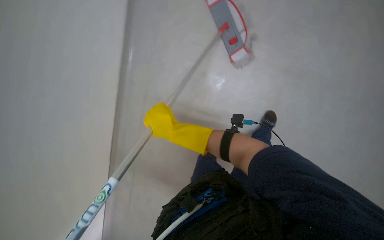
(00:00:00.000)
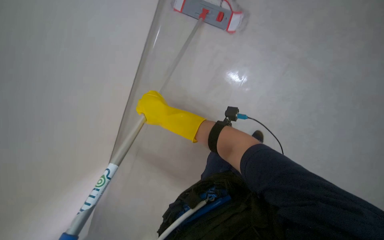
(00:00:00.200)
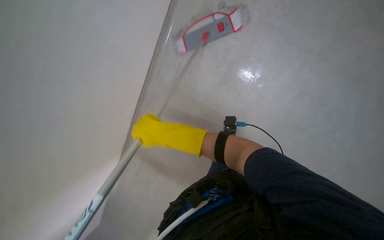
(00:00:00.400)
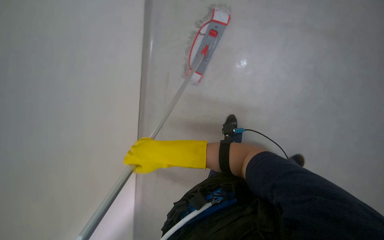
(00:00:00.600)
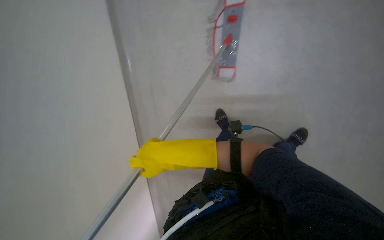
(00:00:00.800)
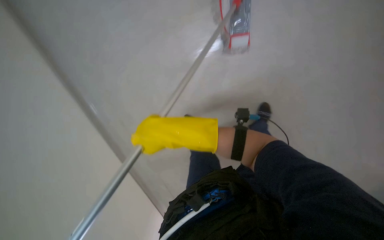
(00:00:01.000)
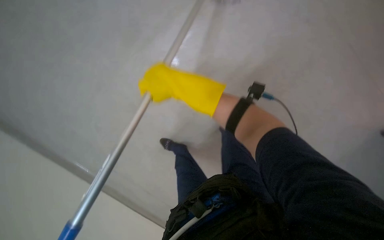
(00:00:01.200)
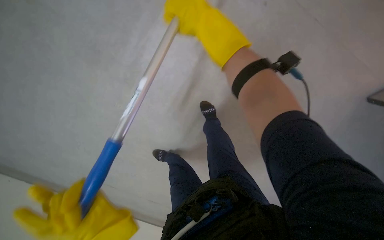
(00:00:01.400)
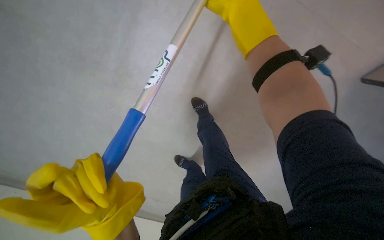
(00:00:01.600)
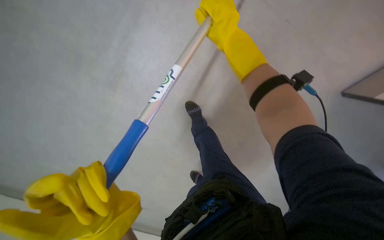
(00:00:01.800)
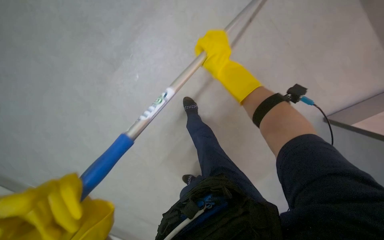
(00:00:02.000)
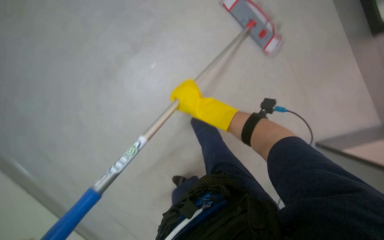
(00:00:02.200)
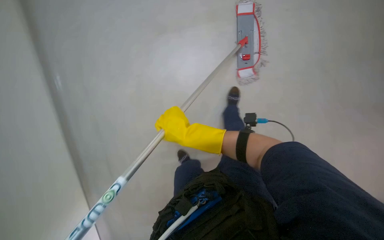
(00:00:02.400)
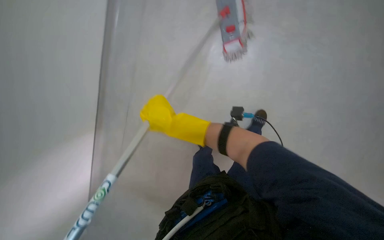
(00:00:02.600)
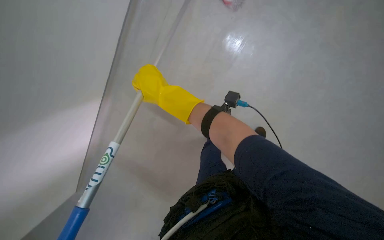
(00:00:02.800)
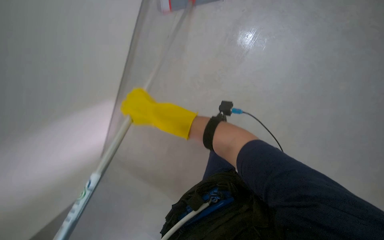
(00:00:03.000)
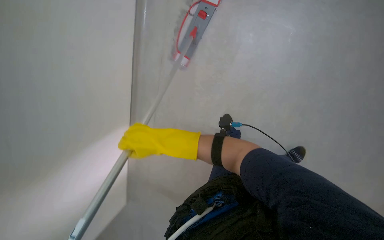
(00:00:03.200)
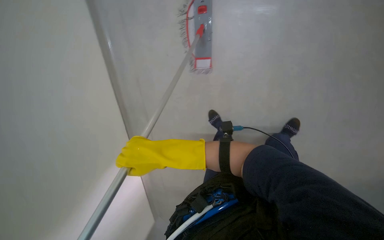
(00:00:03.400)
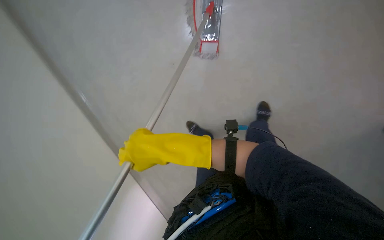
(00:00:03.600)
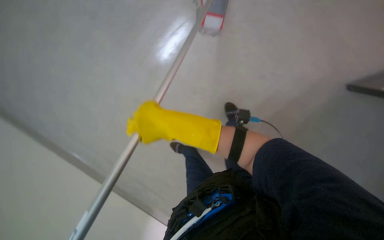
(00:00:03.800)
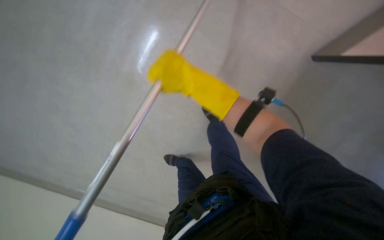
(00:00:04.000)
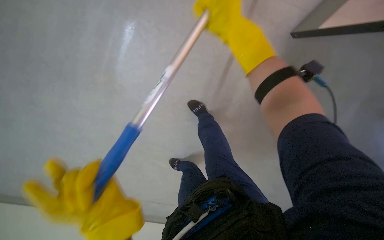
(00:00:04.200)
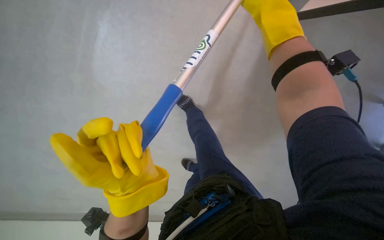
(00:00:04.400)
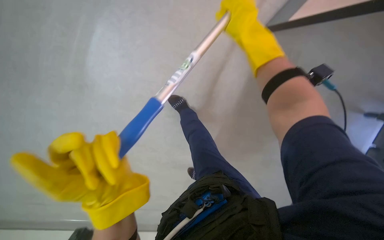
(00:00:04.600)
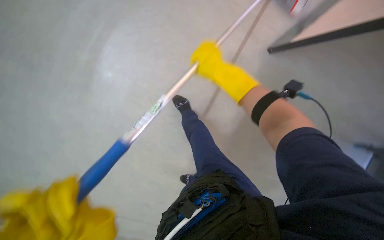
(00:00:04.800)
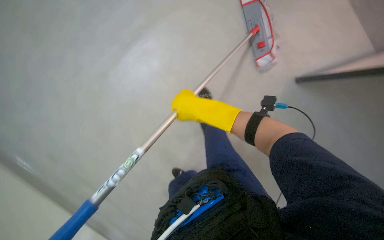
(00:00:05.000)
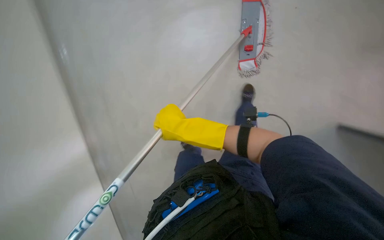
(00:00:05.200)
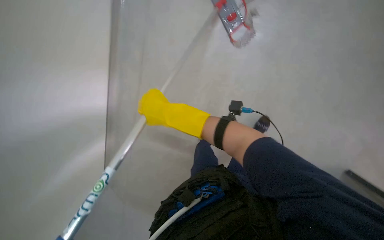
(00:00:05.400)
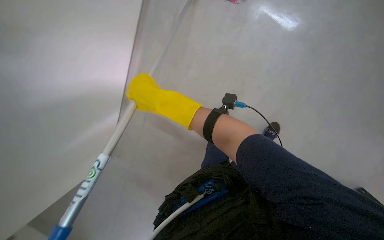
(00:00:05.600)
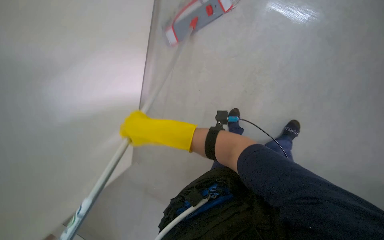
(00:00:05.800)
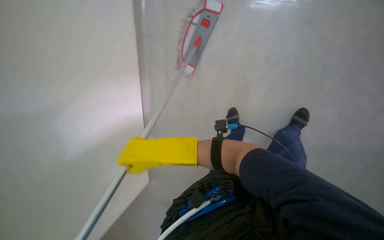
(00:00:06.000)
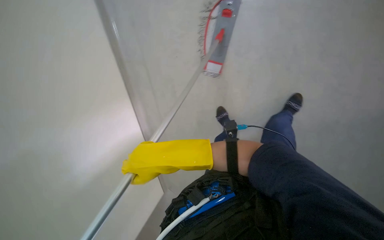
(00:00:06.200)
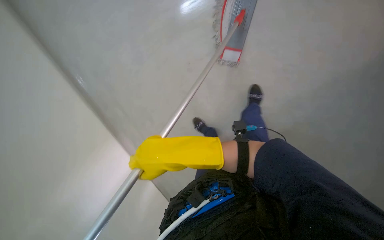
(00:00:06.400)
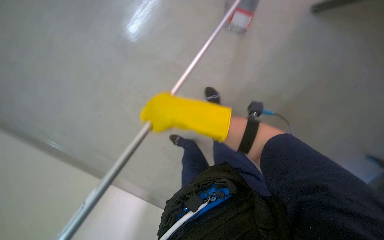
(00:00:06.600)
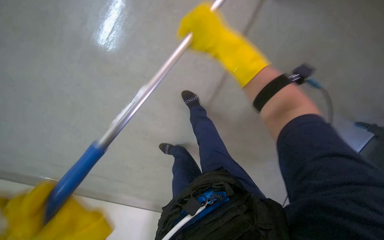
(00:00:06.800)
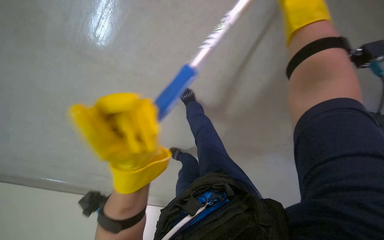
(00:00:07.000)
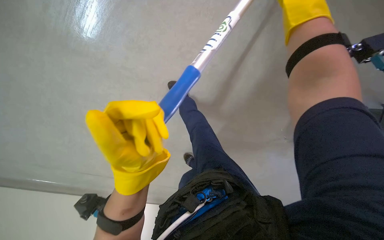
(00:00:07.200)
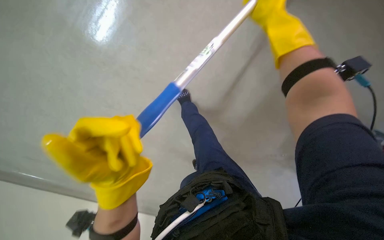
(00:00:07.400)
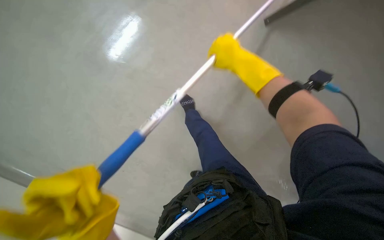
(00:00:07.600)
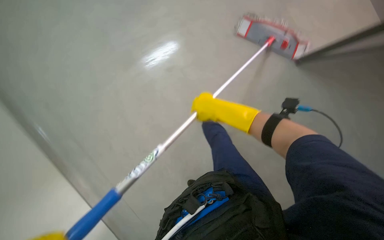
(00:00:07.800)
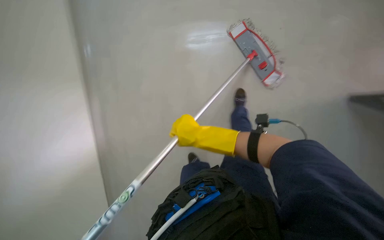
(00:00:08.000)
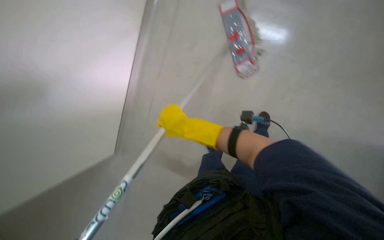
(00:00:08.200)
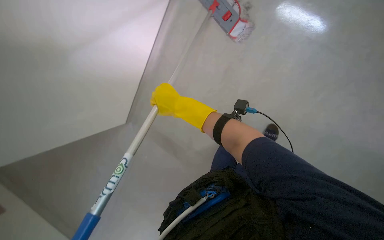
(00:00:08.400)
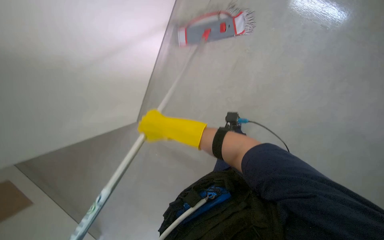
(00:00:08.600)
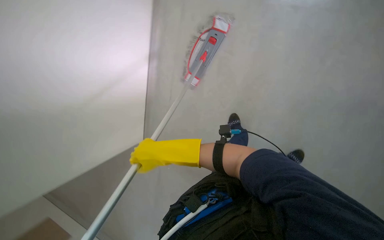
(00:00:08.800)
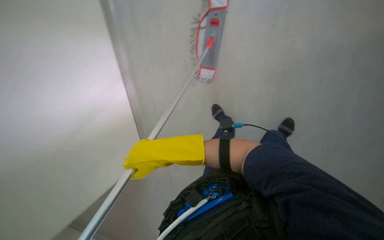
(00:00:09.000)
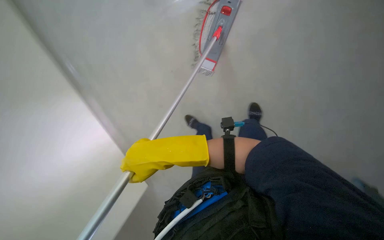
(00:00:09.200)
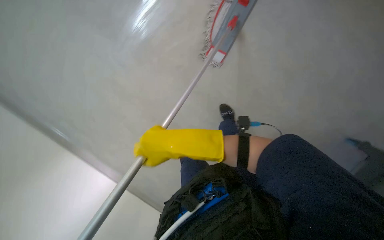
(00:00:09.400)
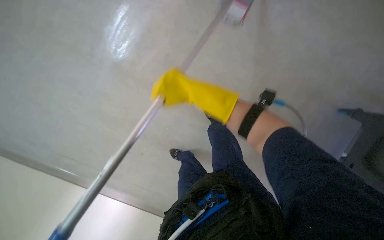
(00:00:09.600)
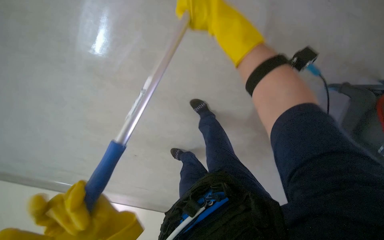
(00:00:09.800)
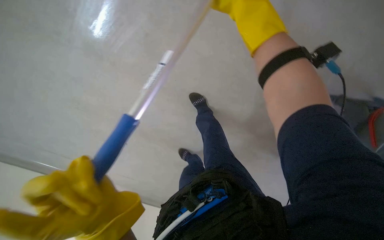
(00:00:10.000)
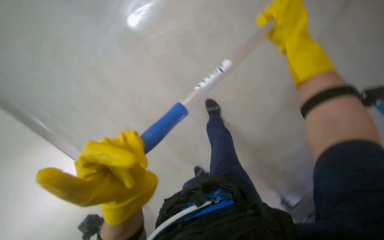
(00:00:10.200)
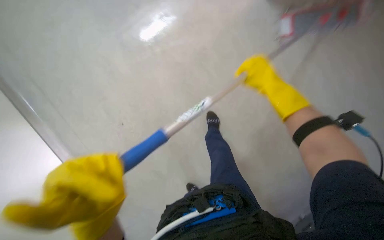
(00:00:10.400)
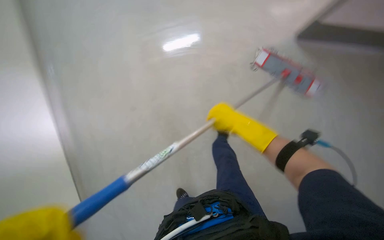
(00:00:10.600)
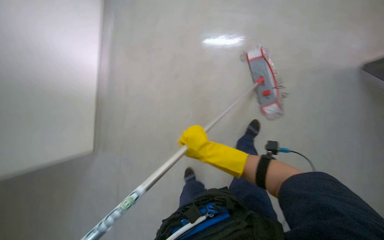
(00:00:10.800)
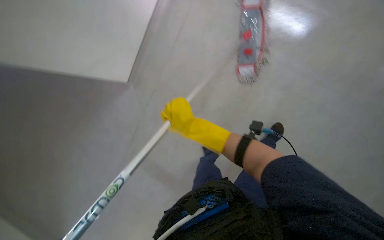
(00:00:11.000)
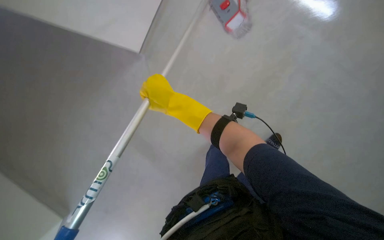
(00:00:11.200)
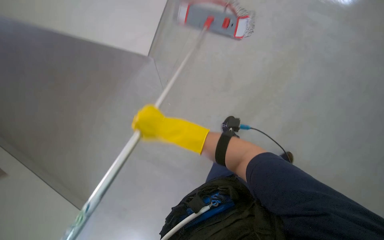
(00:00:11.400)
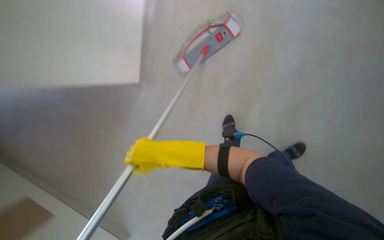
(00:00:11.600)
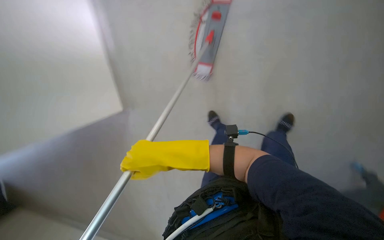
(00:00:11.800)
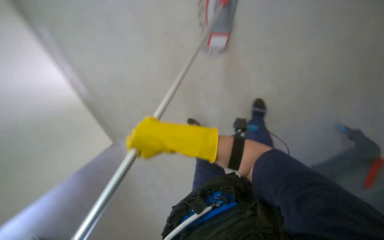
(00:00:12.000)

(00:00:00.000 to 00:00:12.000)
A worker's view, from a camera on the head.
Job: mopping floor.
The whole recording: Mopping floor. The worker mops the floor with a flat mop, periodically wringing it in the bucket.
00:00:00.000 - 00:00:01.600: The camera is aimed roughly 20 degrees further to the left. The right hand moves up the picture, some 10 cm.
00:00:01.600 - 00:00:03.000: The camera pitches upward, by some 15 degrees. The right hand moves to the left, approximately 25 cm.
00:00:03.000 - 00:00:04.400: The right hand goes some 40 cm nearer to the camera, to the right and up the picture.
00:00:04.400 - 00:00:06.000: The right hand heads to the left and down the picture, covering about 20 cm.
00:00:09.000 - 00:00:10.400: The head rotates about 20 degrees to the left. The right hand heads to the right and up the picture, covering roughly 40 cm.
00:00:10.400 - 00:00:12.000: The camera is aimed approximately 20 degrees further to the right.

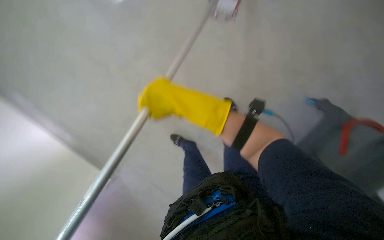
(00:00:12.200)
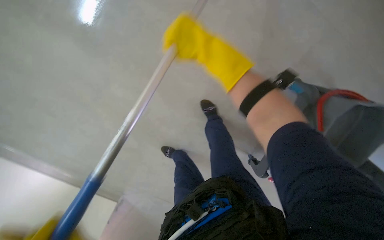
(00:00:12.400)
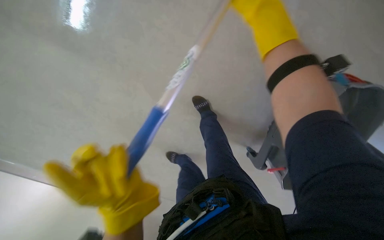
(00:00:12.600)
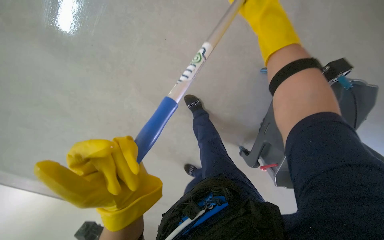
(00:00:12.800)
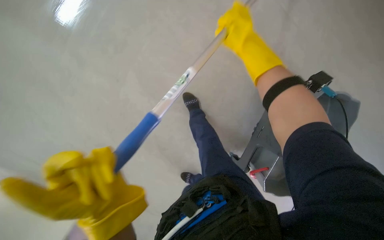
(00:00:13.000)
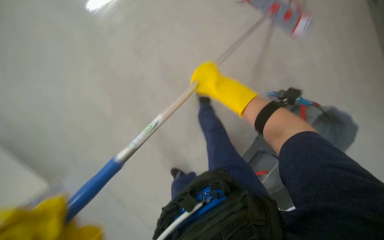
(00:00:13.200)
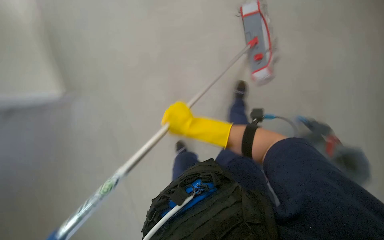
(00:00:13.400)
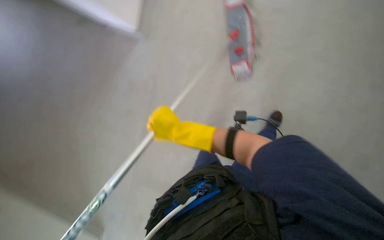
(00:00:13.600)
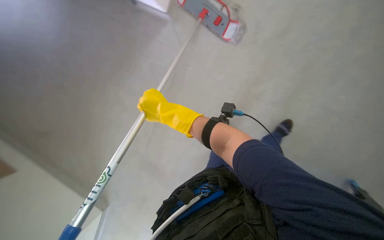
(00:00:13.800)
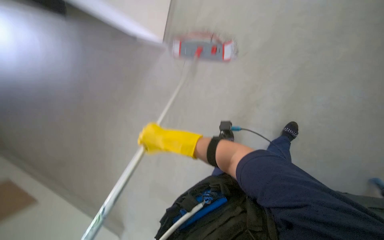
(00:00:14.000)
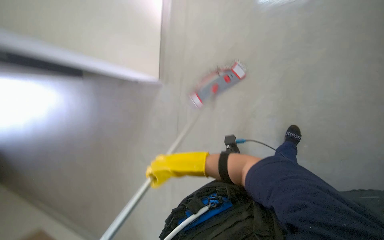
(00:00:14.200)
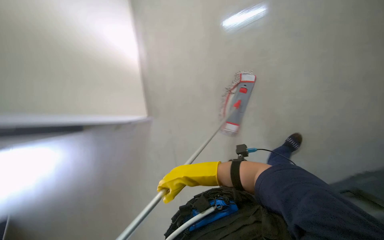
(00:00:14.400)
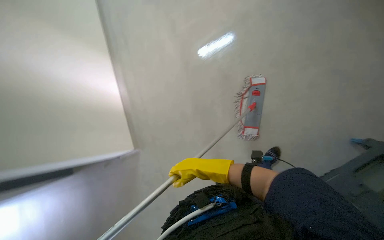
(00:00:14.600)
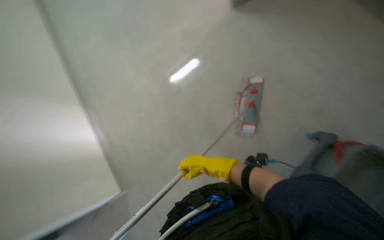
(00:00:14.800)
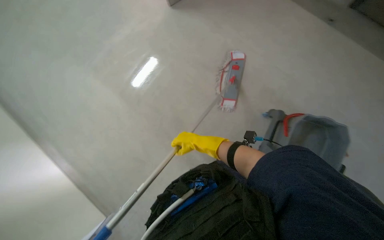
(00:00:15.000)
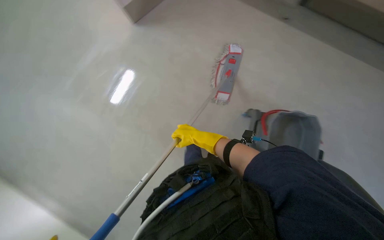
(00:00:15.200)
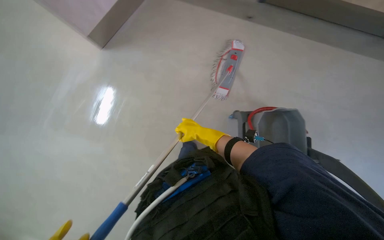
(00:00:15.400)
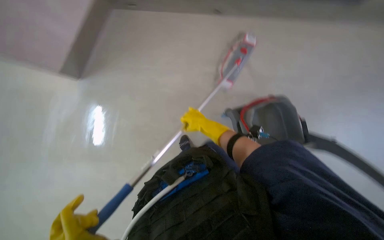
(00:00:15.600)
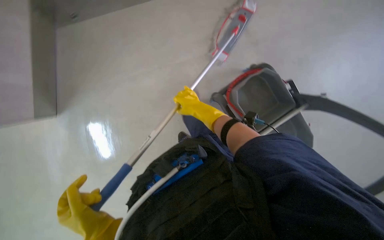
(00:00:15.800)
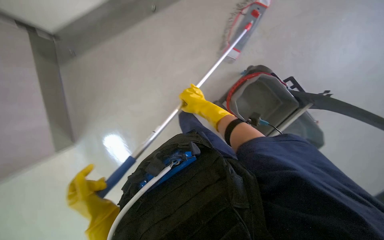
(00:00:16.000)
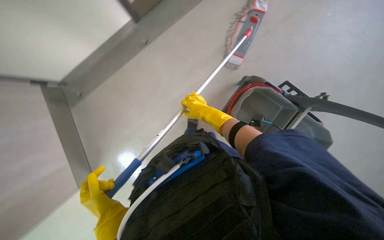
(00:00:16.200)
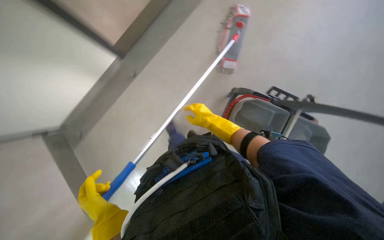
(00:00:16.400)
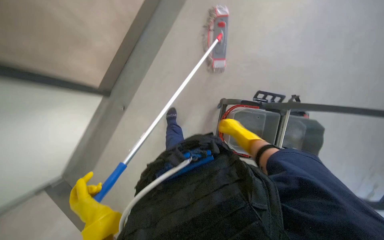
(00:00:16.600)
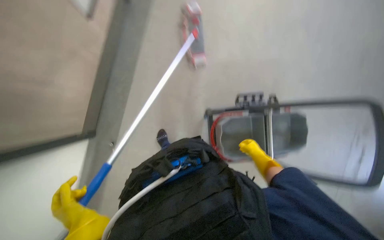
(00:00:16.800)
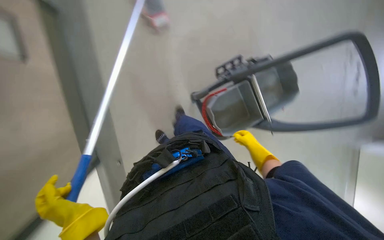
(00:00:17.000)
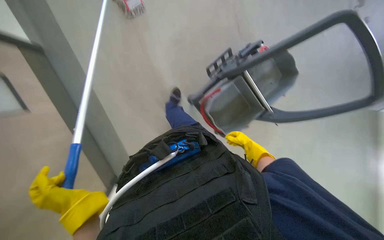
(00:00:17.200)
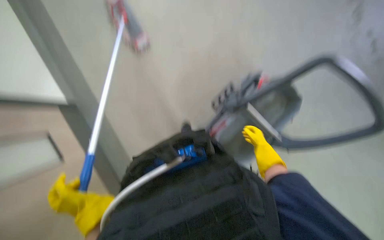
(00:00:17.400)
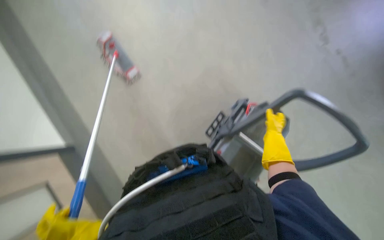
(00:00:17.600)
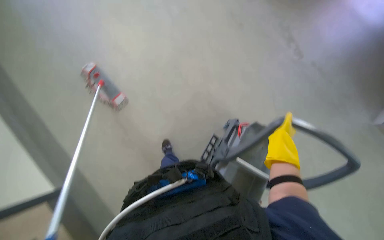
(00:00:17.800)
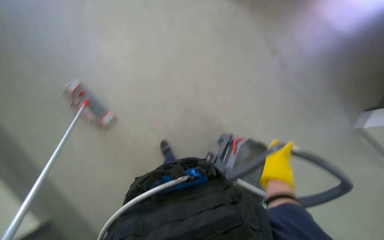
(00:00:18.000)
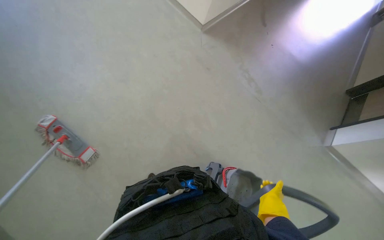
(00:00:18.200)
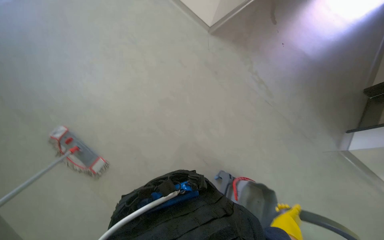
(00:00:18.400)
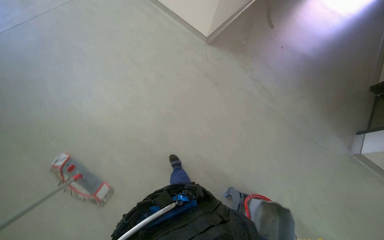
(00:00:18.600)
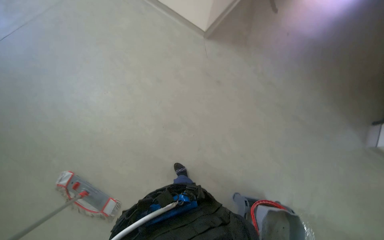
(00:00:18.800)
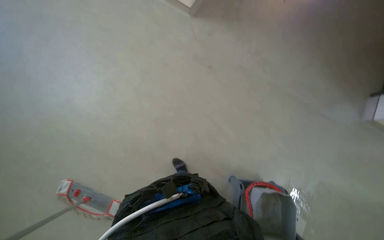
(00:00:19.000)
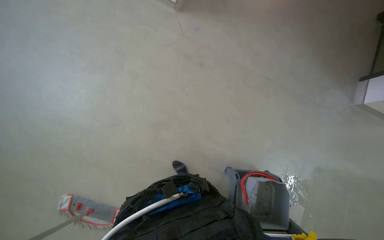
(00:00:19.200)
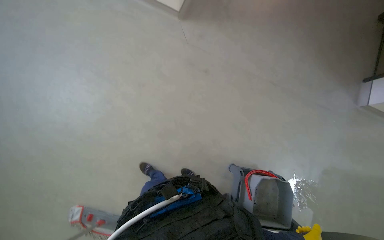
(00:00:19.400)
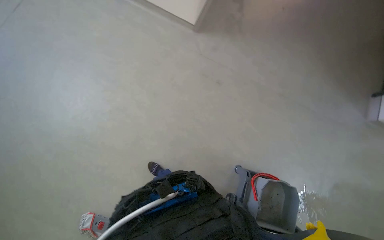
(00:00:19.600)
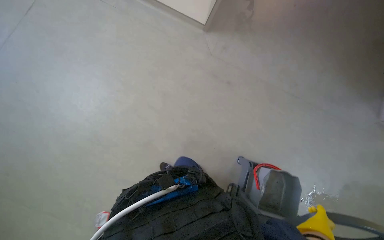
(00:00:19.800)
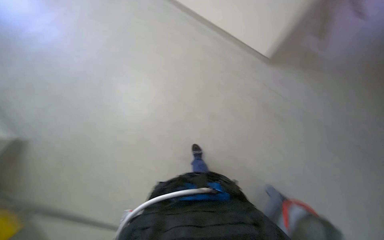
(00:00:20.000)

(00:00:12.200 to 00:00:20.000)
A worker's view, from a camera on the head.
Job: mopping floor.
The whole recording: Mopping floor. The worker mops the floor with a flat mop, periodically wringing it in the bucket.
00:00:15.400 - 00:00:16.800: The right hand moves to the right, approximately 25 cm.
00:00:16.800 - 00:00:18.400: The camera pitches upward, by some 20 degrees. The right hand moves down the picture, approximately 20 cm.
